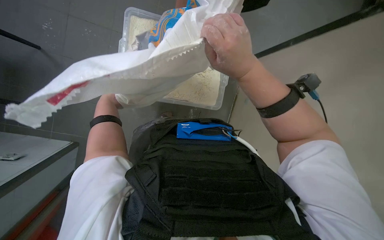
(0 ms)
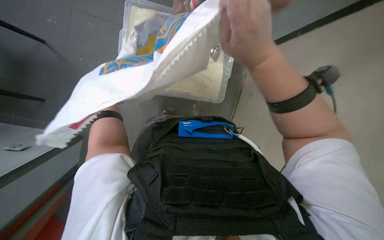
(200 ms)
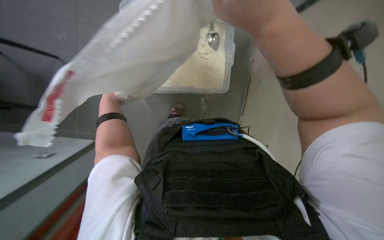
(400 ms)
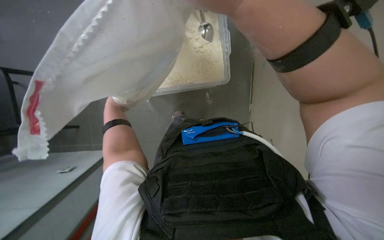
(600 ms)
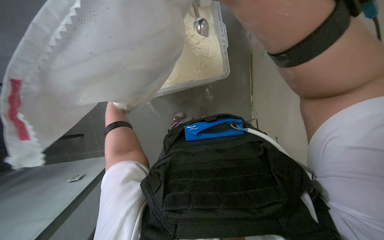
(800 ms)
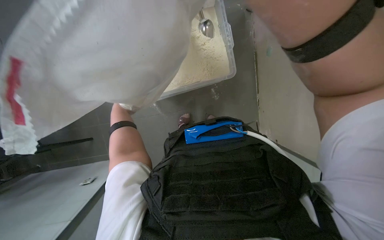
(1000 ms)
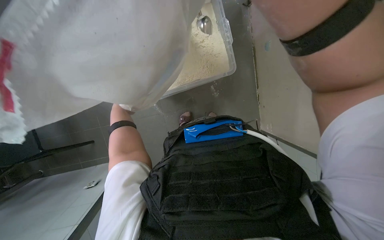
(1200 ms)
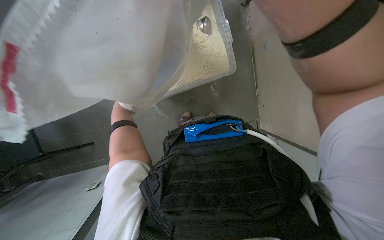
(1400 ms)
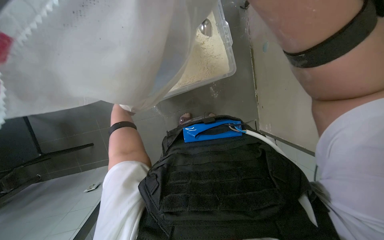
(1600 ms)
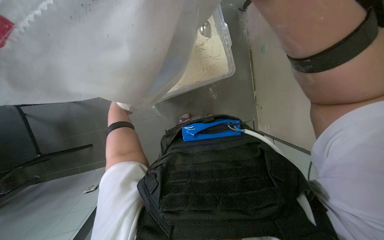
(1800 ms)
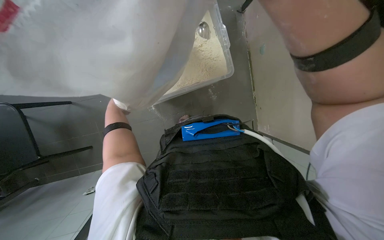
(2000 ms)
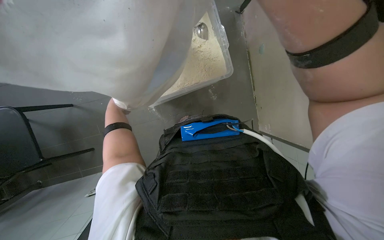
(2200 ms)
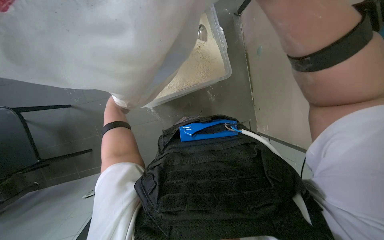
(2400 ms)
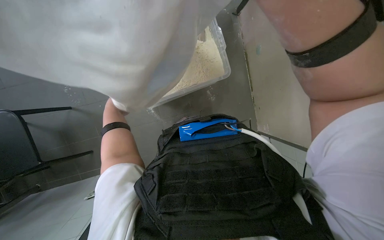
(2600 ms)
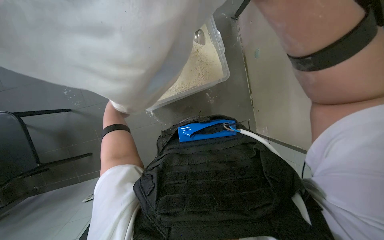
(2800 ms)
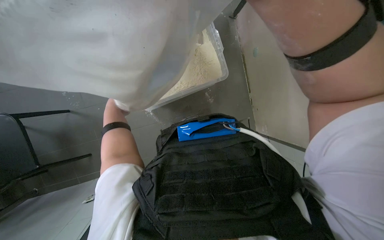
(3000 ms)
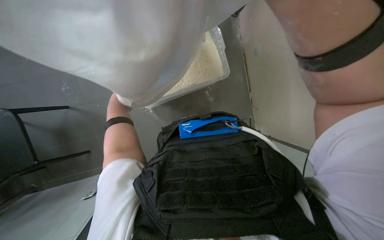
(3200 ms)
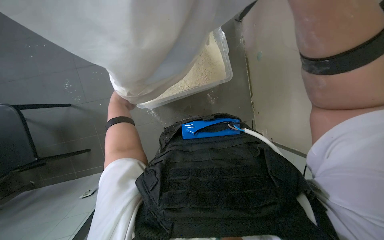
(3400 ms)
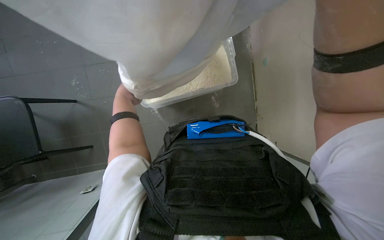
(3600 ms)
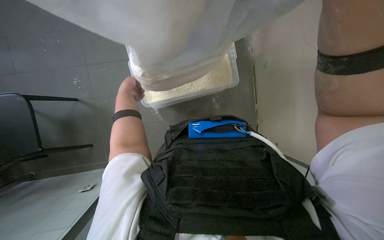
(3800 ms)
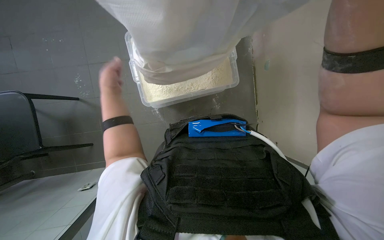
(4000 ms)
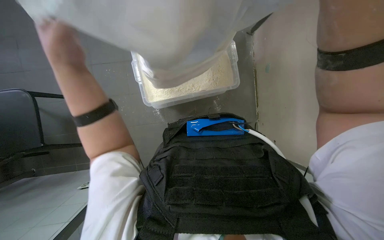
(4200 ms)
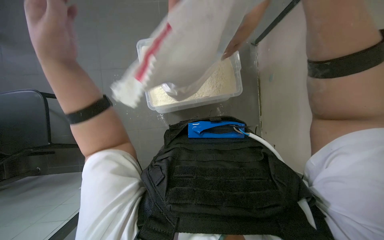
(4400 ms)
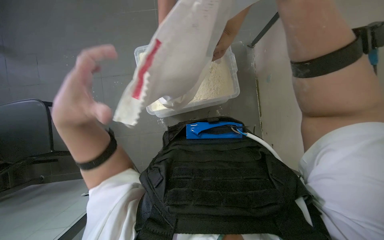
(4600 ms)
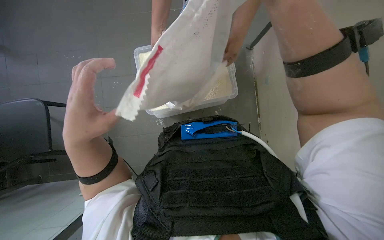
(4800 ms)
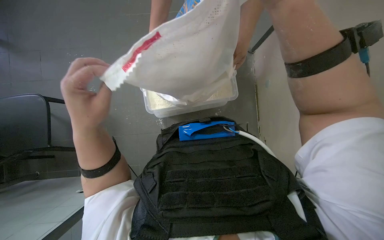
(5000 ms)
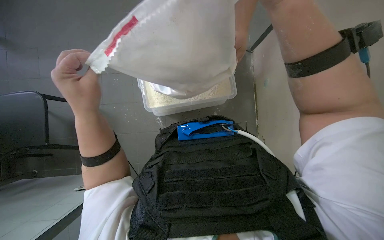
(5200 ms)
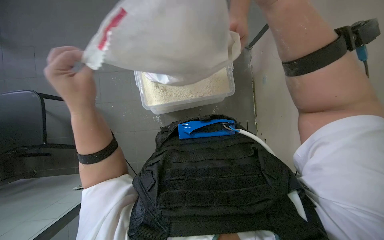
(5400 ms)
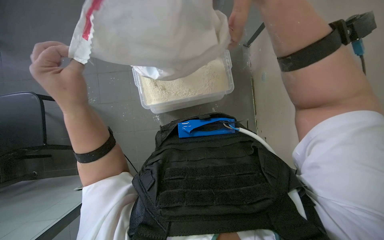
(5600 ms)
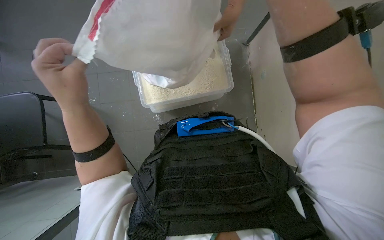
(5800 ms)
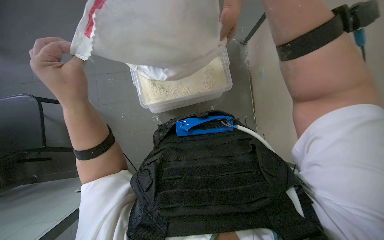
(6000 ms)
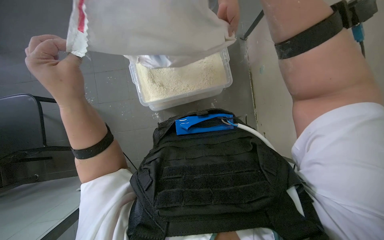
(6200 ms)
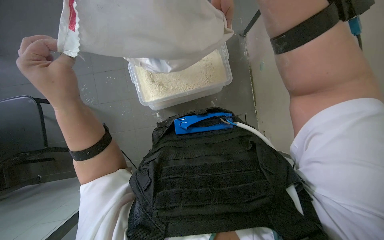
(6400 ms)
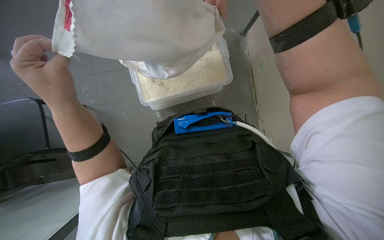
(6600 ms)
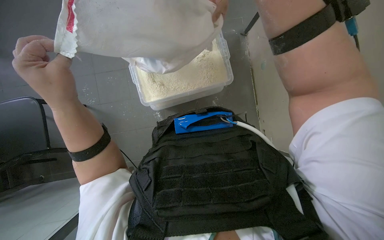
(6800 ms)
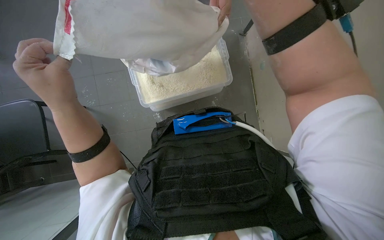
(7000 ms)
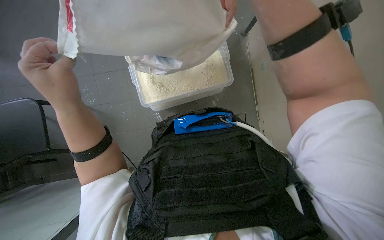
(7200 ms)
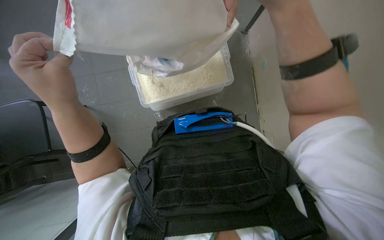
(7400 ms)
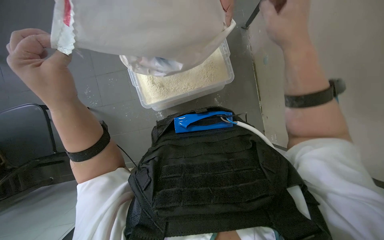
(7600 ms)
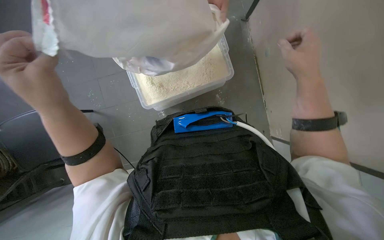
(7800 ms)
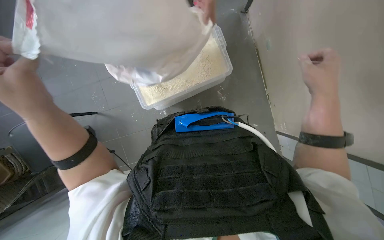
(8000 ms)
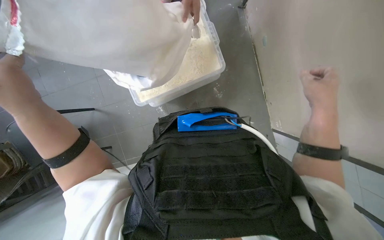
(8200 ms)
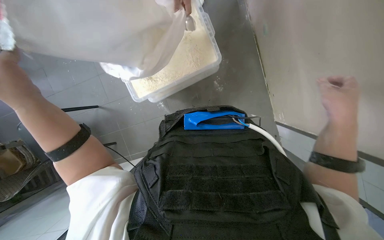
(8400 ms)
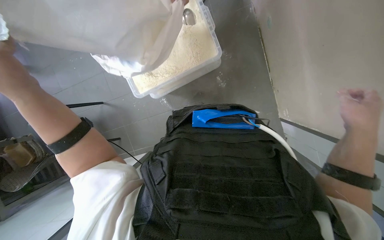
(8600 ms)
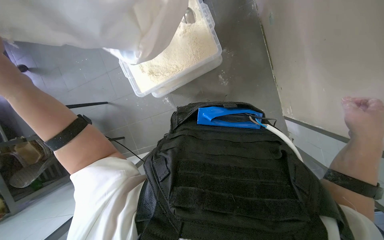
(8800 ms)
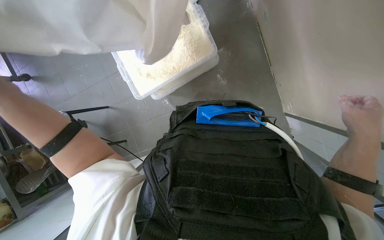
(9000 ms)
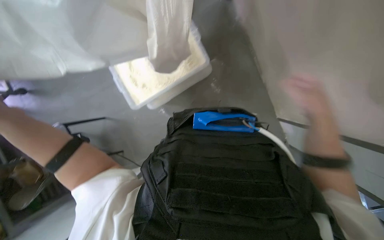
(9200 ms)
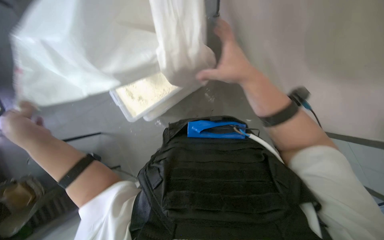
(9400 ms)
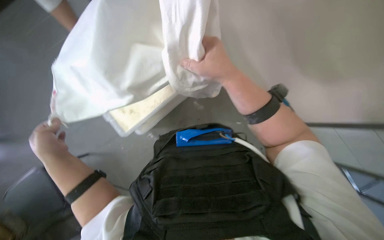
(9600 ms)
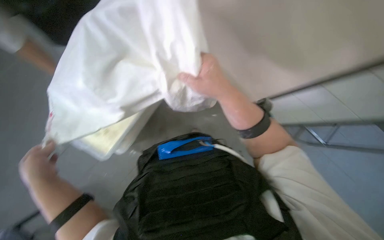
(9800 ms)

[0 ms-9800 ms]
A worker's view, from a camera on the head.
Job: preparing food.
The whole recording: Handling ingredients bag. The worker pours ingredients from a large bag into a container, then folds the empty bag.
2800 ms to 4200 ms: The left hand goes approximately 15 cm nearer to the camera.
7000 ms to 8400 ms: The left hand goes roughly 10 cm to the left.
8400 ms to 9800 ms: The wearer looks about 15 degrees further upward. The right hand goes approximately 20 cm to the left and up the picture.

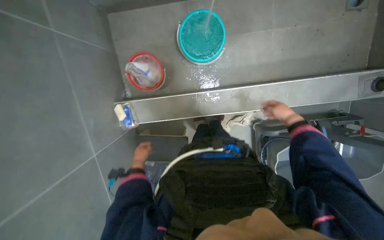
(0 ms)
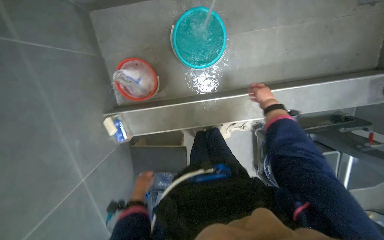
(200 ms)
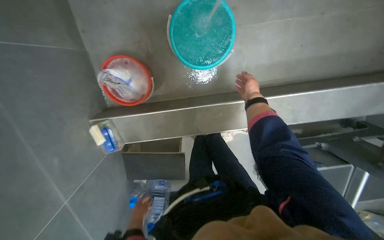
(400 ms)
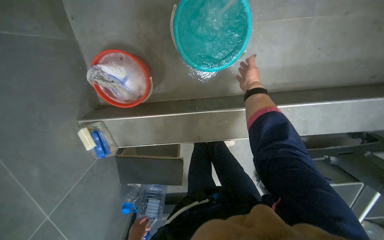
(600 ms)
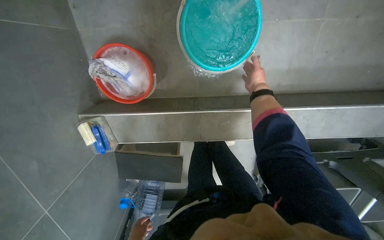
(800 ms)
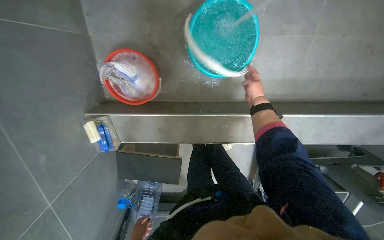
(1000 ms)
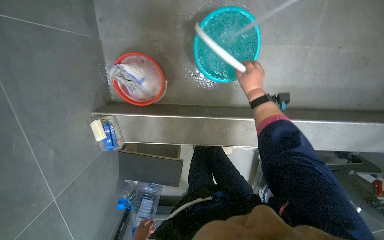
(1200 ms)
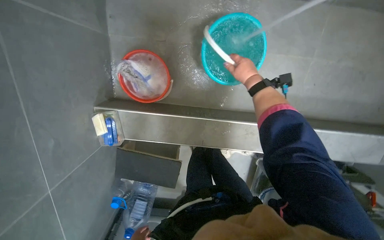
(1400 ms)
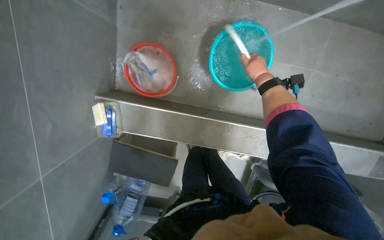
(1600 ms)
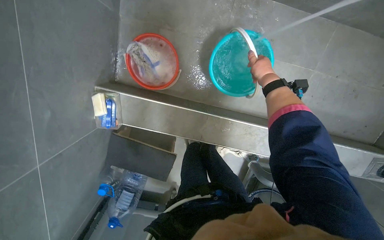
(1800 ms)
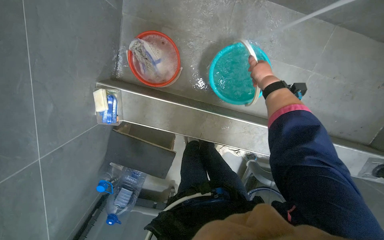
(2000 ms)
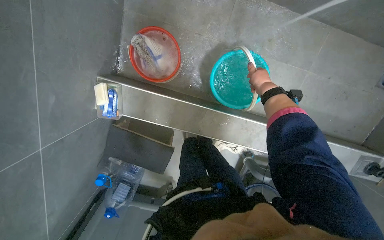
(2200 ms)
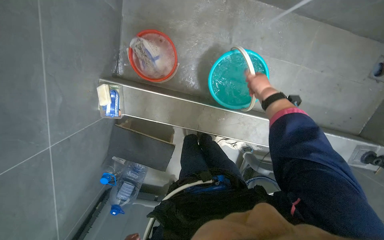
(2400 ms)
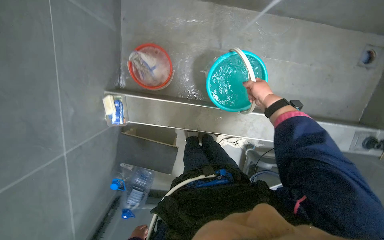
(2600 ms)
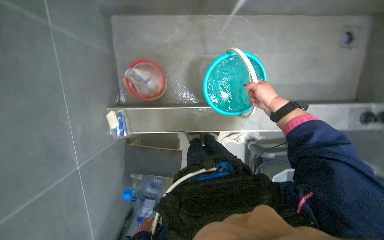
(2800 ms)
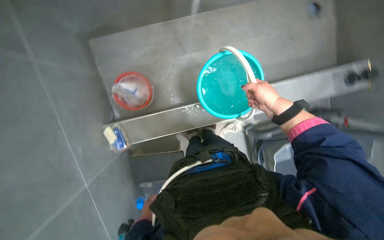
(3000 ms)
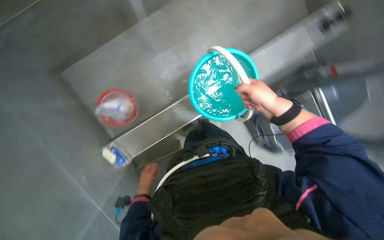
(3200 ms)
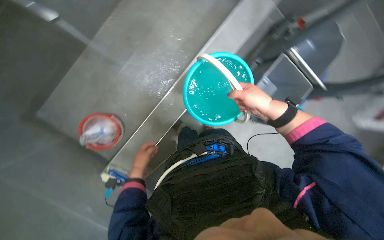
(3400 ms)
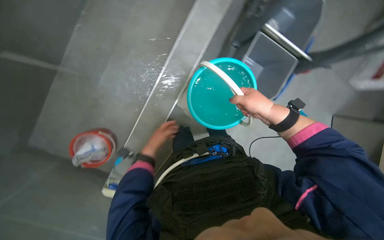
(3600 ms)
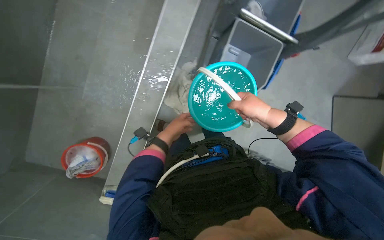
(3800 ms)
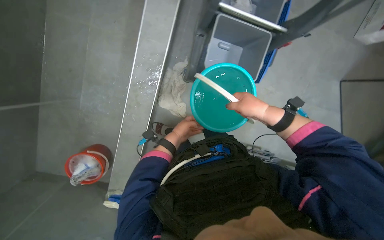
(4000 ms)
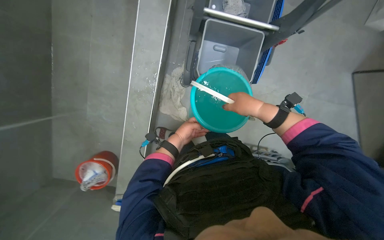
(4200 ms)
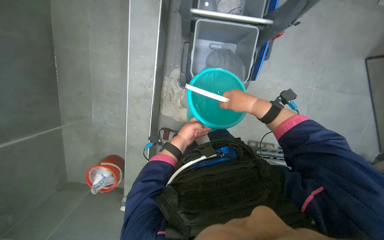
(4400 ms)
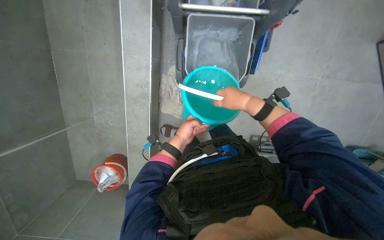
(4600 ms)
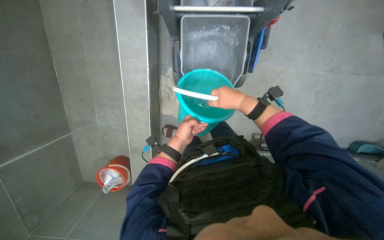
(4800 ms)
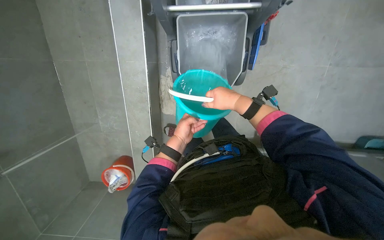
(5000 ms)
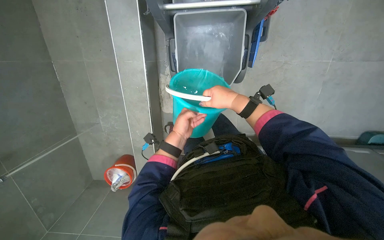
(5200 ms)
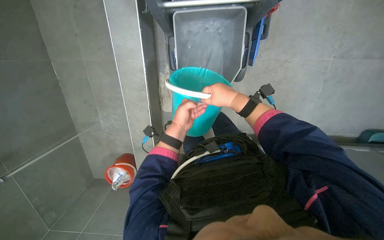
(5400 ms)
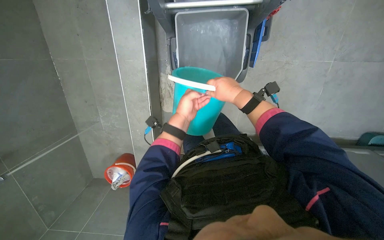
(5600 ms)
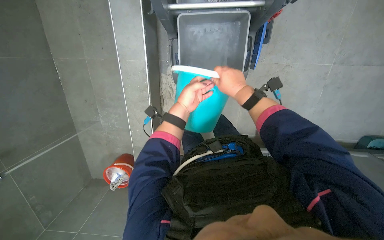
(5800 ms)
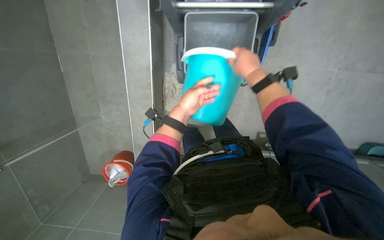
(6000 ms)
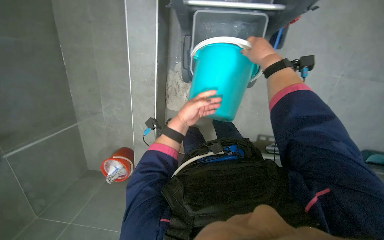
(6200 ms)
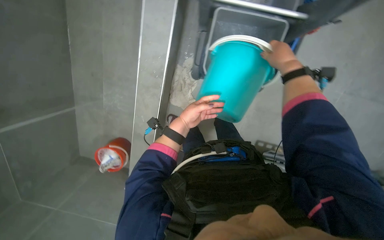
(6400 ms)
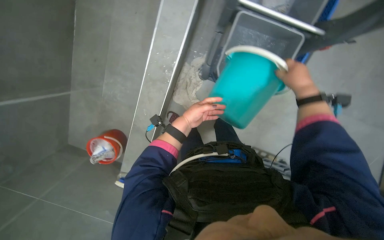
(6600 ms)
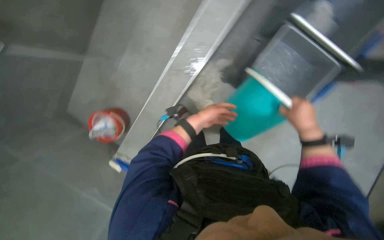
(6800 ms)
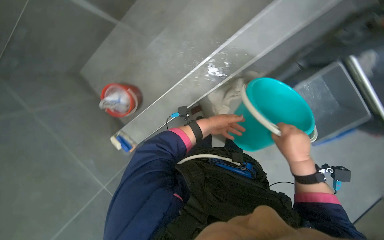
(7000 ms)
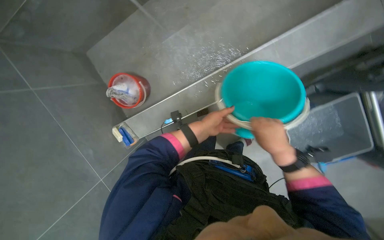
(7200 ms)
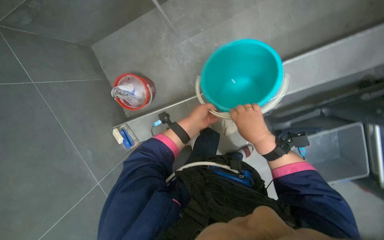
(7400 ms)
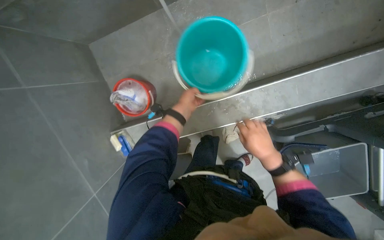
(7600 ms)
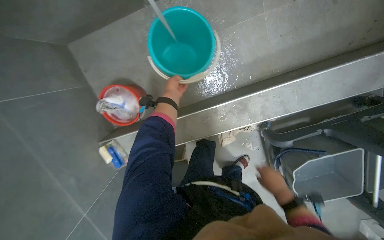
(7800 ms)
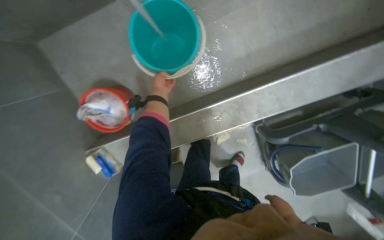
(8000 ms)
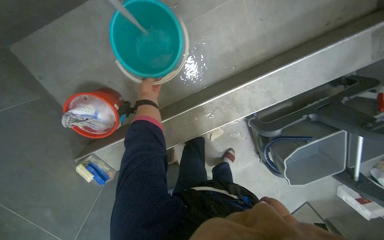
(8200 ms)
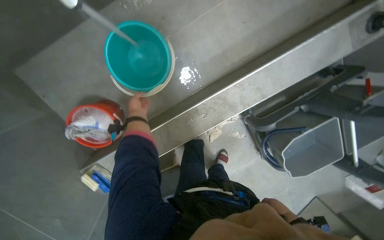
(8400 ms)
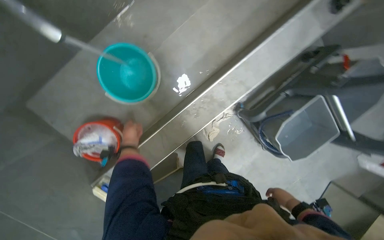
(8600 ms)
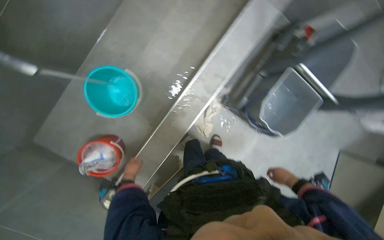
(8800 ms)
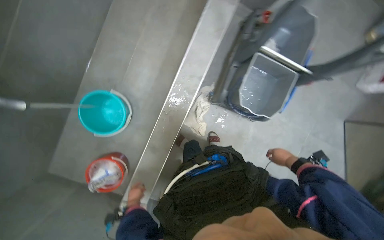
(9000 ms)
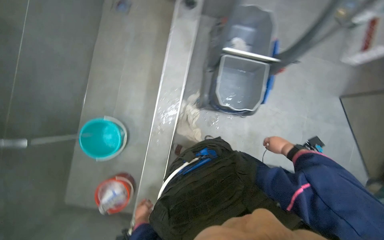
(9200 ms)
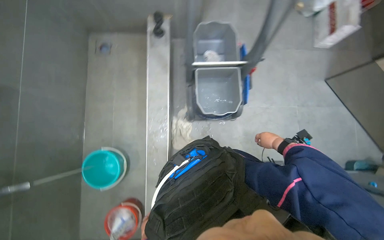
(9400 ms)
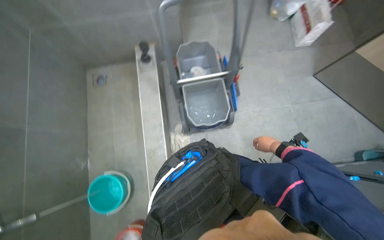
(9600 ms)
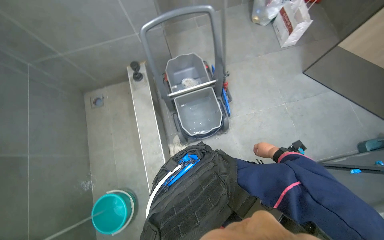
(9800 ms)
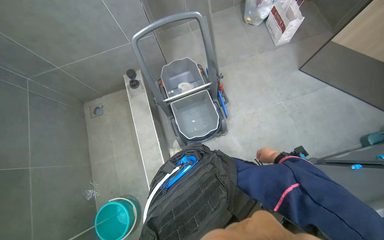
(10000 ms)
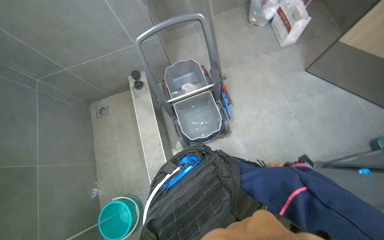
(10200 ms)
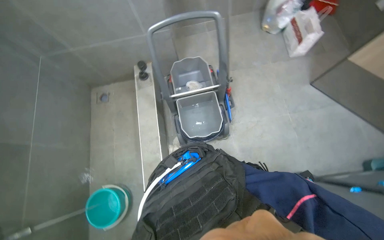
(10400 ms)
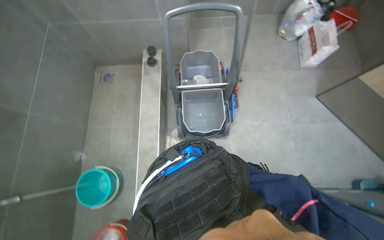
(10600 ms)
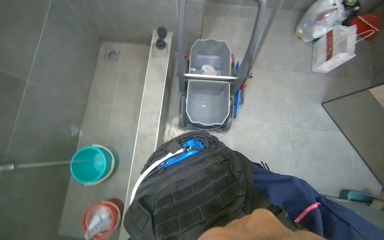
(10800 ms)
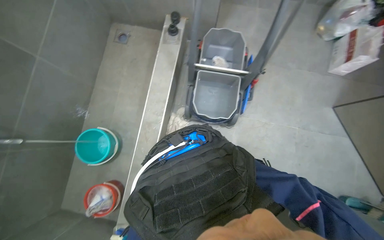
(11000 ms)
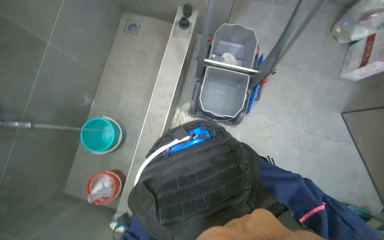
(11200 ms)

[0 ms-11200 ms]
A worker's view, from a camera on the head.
Job: preparing cleaning supplies.
The whole recording: Filling cleaning cart with water. The worker continues to fill buckets with water from the faucet and pours them into the cleaning cart.
1600 ms to 3200 ms: The scene turns about 40 degrees counterclockwise in the picture.
3200 ms to 4800 ms: The wearer looks some 15 degrees further downward. The scene turns some 55 degrees counterclockwise in the picture.
4800 ms to 6400 ms: The right hand goes roughly 20 cm up the picture and to the right.
6400 ms to 8000 ms: The scene rotates clockwise by some 50 degrees.
8000 ms to 9600 ms: The camera travels some 80 cm. The camera is aimed about 15 degrees further to the left. The camera pitches upward, by some 25 degrees. The scene rotates counterclockwise by approximately 80 degrees.
